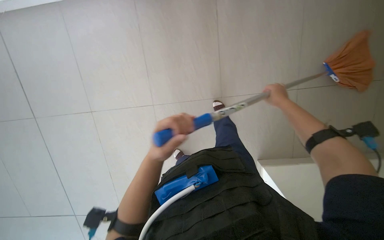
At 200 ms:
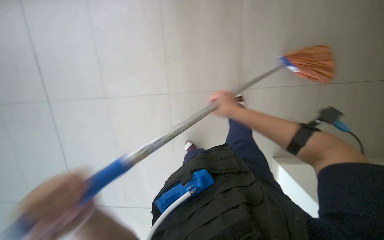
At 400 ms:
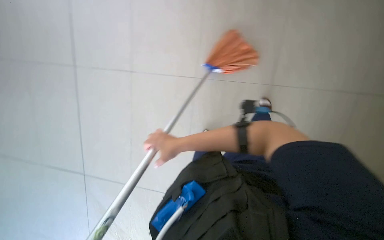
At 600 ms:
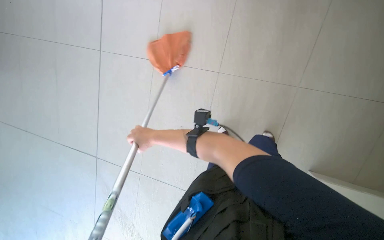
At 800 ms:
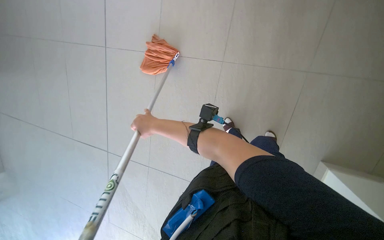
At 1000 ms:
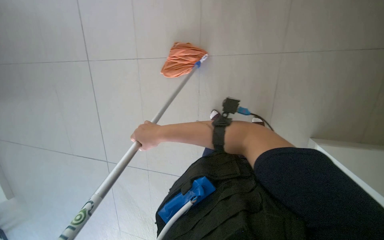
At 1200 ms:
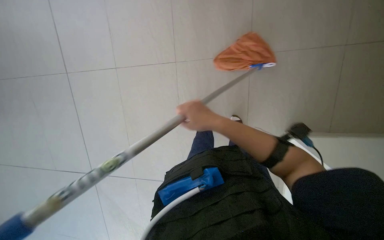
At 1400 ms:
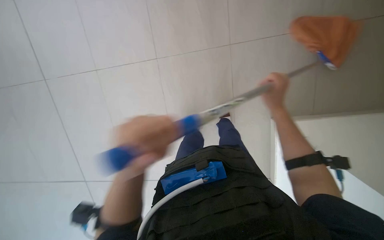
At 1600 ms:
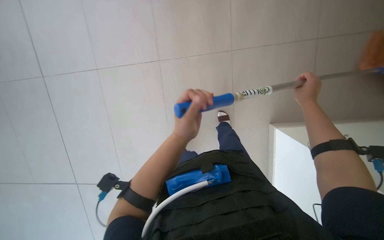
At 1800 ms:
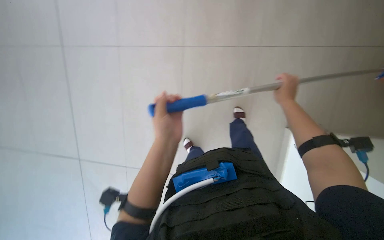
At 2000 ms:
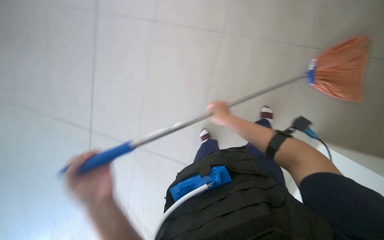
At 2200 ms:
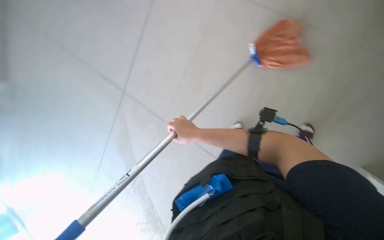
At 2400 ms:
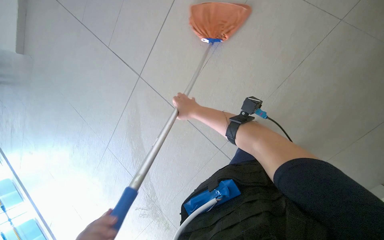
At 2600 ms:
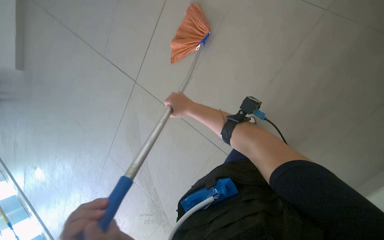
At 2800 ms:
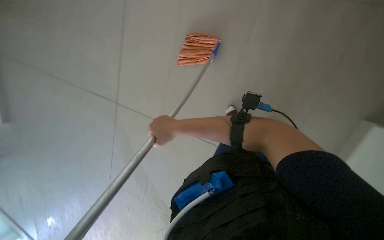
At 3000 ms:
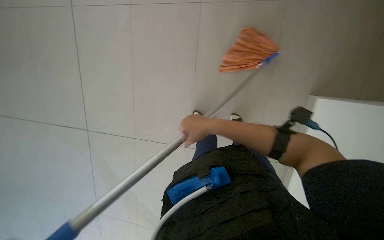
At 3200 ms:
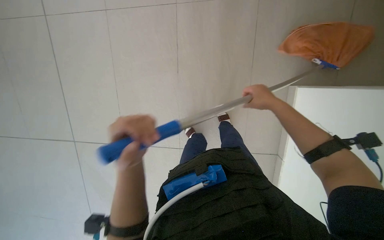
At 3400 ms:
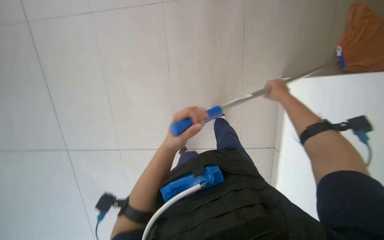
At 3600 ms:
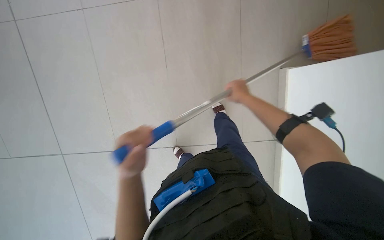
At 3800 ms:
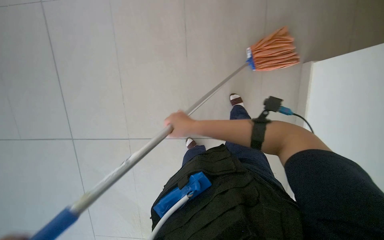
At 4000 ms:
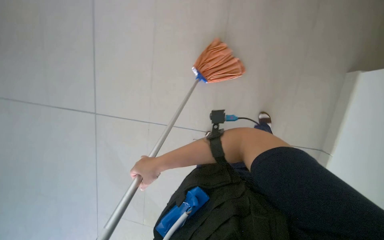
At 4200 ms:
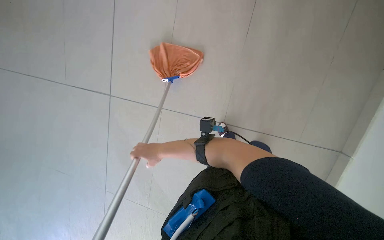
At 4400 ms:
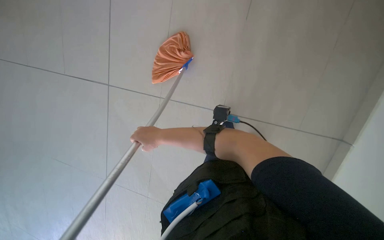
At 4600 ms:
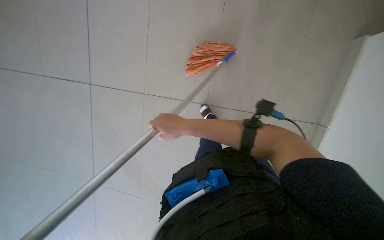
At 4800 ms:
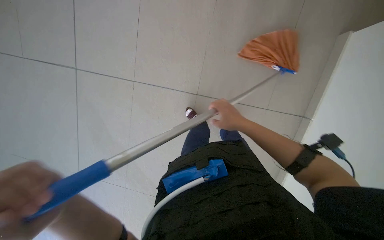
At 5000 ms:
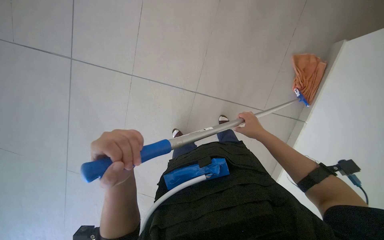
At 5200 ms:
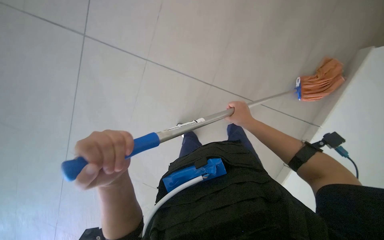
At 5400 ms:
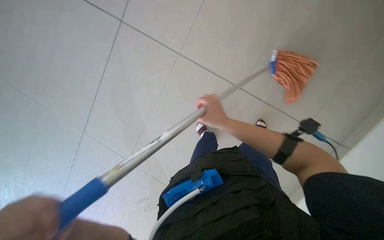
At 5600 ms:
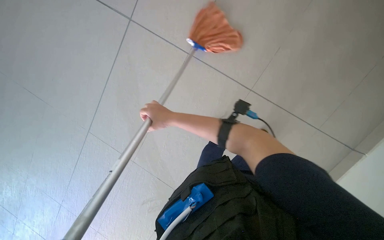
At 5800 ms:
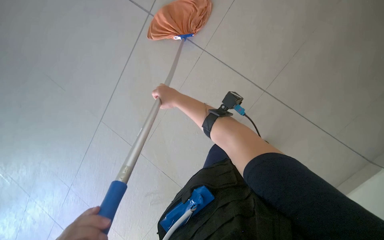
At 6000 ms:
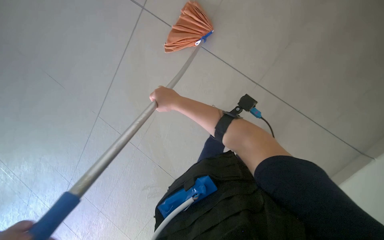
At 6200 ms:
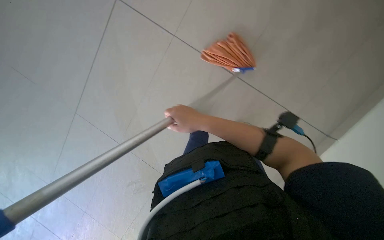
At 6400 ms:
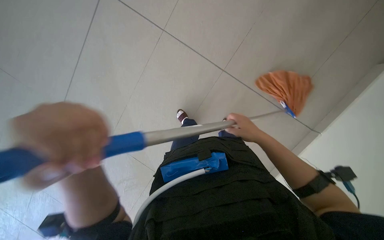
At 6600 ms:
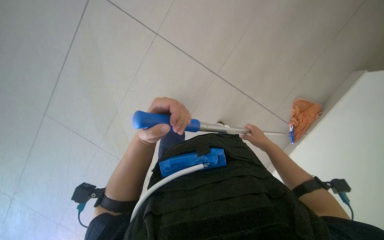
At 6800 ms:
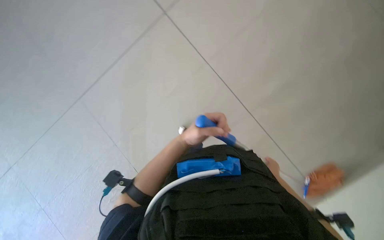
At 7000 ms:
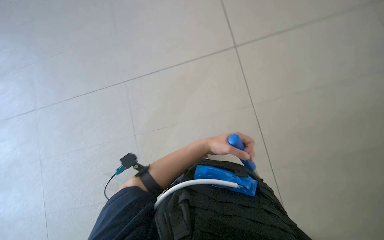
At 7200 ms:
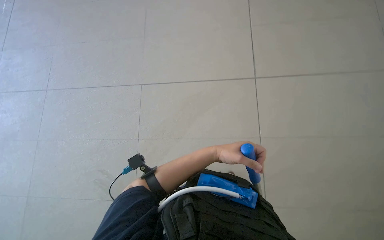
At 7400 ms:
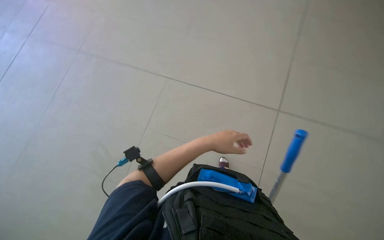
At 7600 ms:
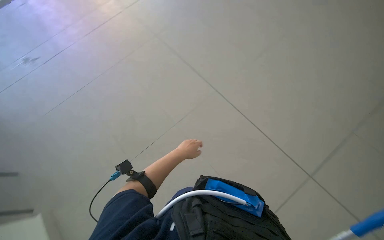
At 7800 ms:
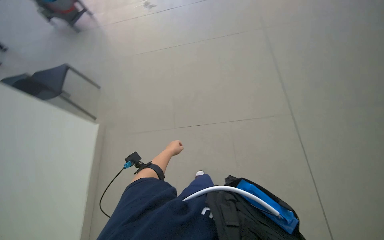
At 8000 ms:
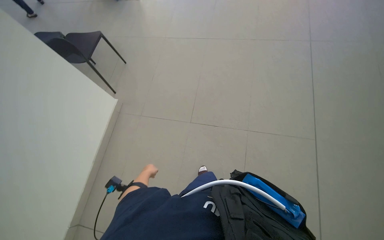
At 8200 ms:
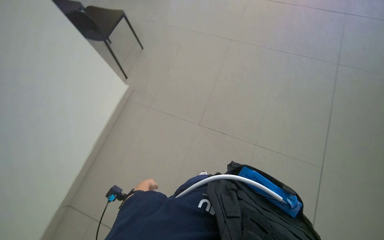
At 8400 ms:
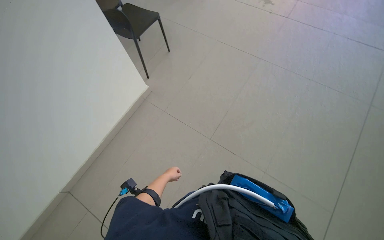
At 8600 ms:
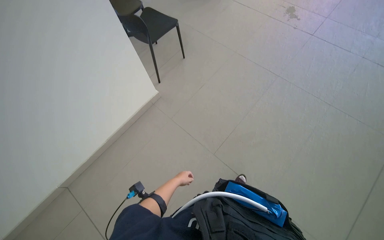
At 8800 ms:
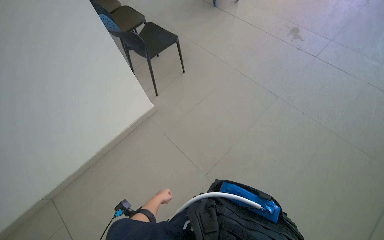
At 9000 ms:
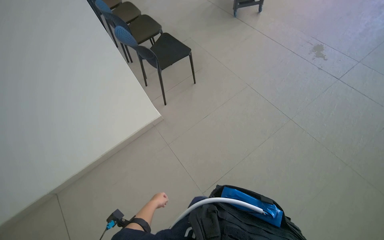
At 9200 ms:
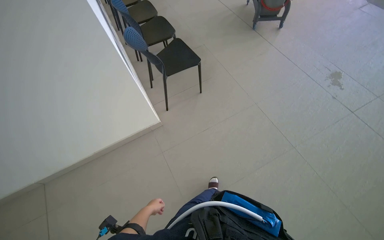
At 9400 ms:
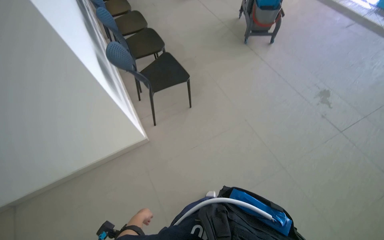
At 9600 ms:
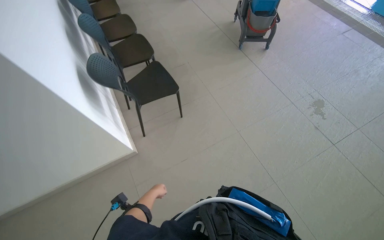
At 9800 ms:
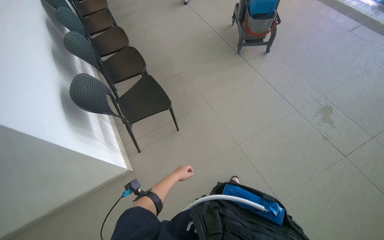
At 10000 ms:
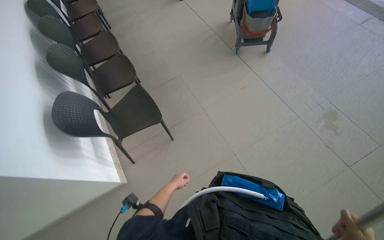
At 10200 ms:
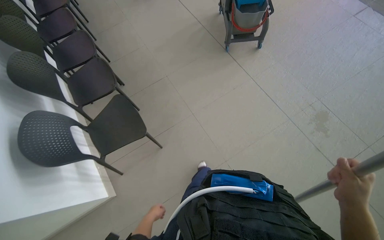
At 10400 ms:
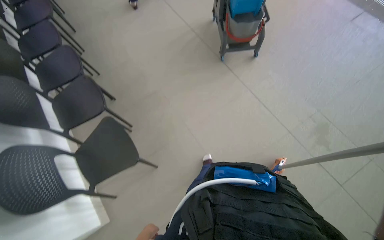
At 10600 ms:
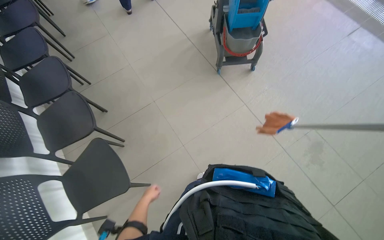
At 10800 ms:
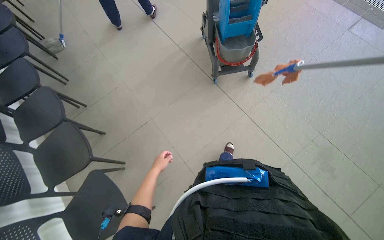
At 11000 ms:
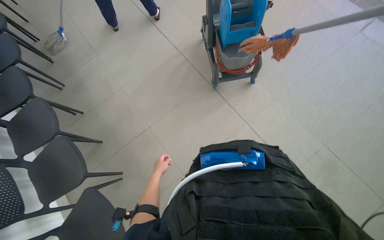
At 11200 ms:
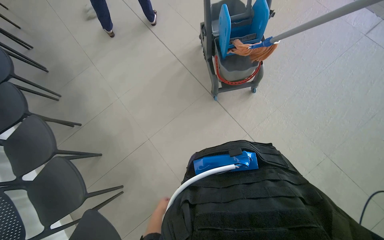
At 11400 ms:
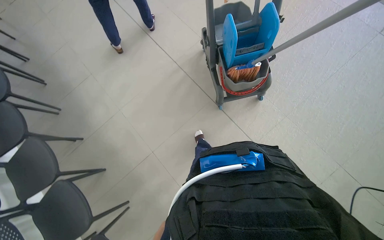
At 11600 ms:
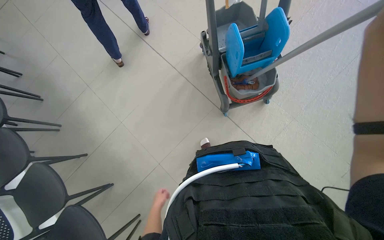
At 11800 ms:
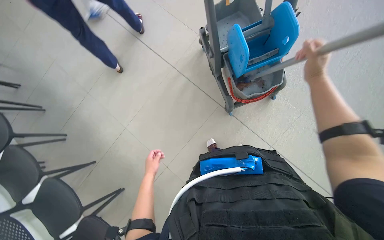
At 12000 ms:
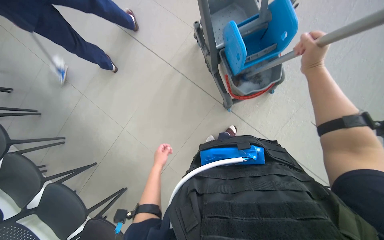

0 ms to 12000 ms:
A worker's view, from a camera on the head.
Job: mopping floor.
The whole recording: Mopping pool deck. The worker dips and wrings a mop, then mops the tiled floor around the swimming pool, and wrings the mop again.
0 ms to 1600 ms: The right hand travels to the left and back again, roughly 35 cm each way.
6000 ms to 7600 ms: The scene turns roughly 50 degrees clockwise in the picture.
9000 ms to 10400 ms: The camera travels some 1.5 m.
10400 ms to 12000 ms: The camera is carried roughly 1 m. The view tips downward by roughly 15 degrees.

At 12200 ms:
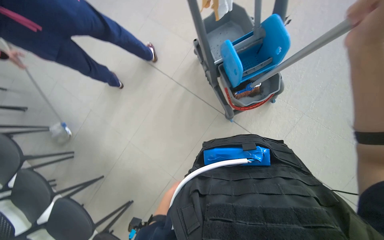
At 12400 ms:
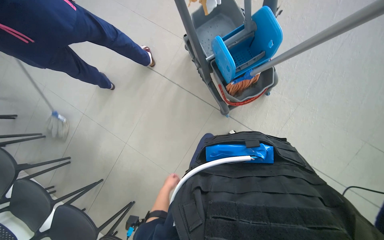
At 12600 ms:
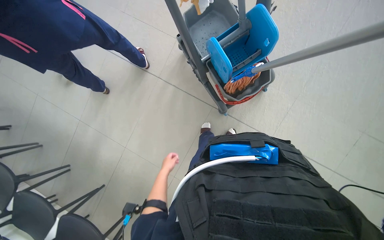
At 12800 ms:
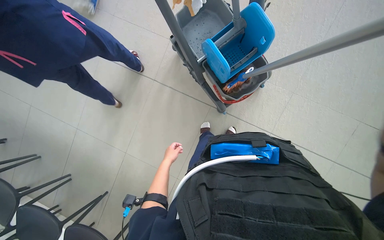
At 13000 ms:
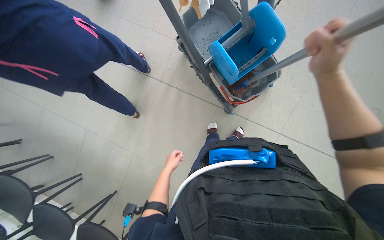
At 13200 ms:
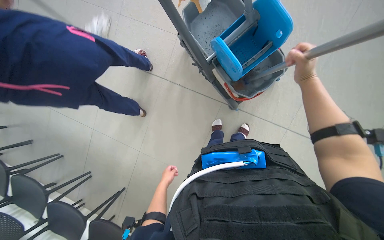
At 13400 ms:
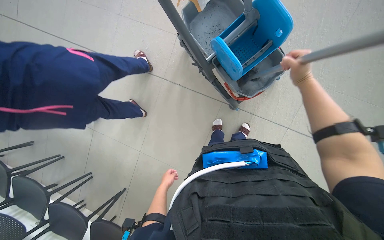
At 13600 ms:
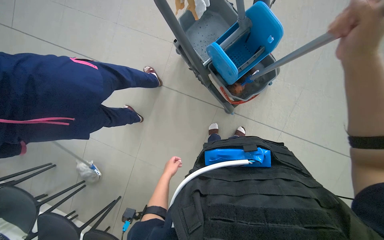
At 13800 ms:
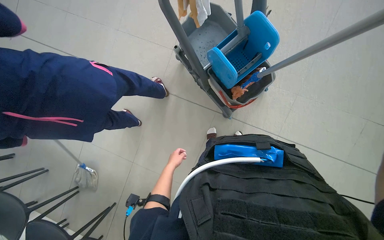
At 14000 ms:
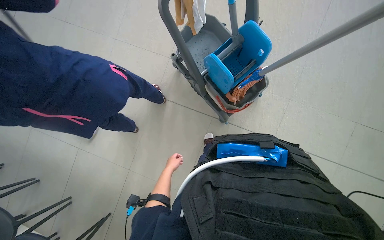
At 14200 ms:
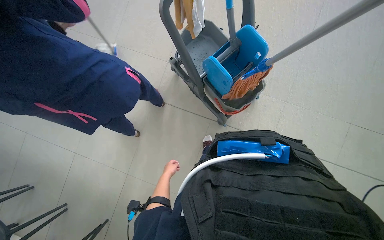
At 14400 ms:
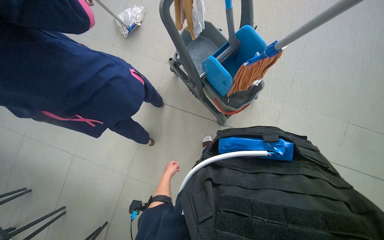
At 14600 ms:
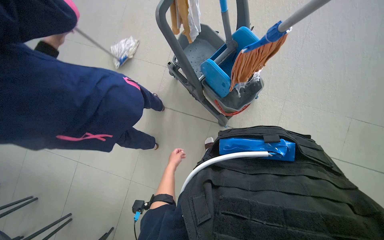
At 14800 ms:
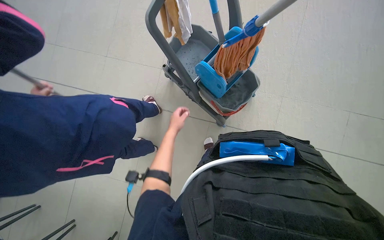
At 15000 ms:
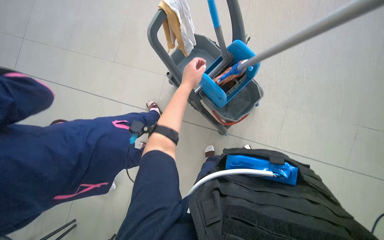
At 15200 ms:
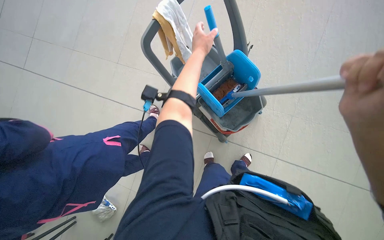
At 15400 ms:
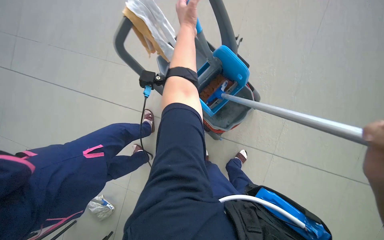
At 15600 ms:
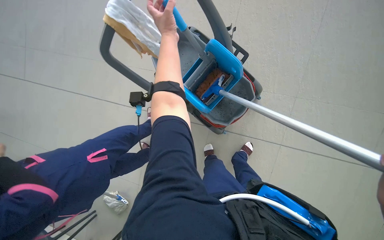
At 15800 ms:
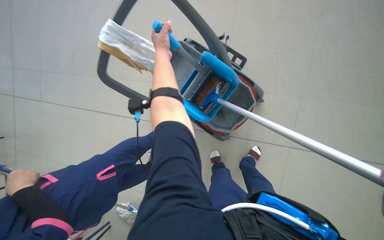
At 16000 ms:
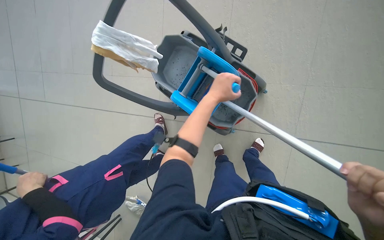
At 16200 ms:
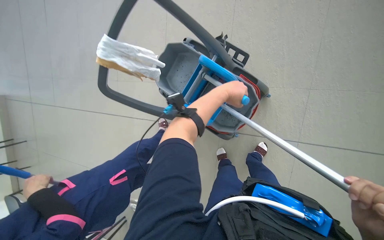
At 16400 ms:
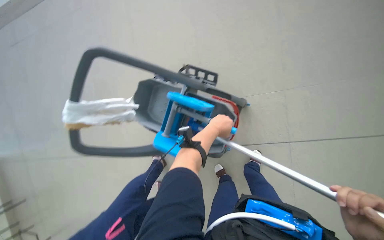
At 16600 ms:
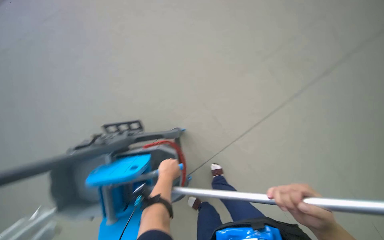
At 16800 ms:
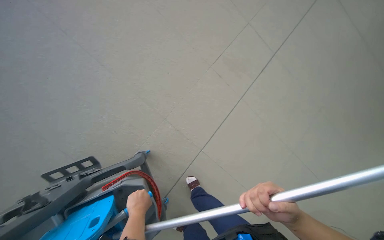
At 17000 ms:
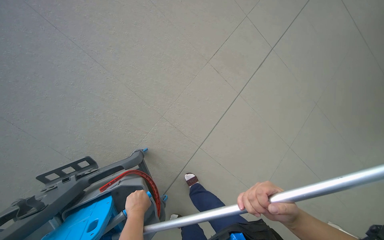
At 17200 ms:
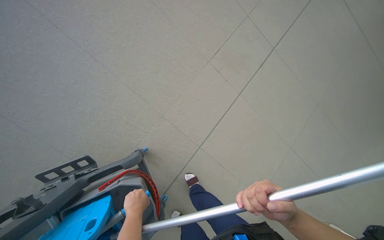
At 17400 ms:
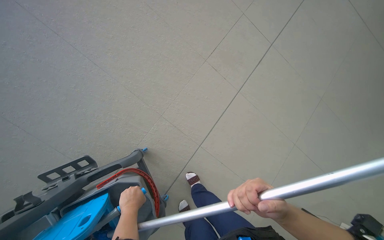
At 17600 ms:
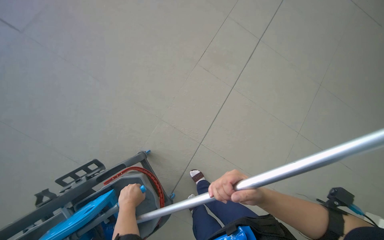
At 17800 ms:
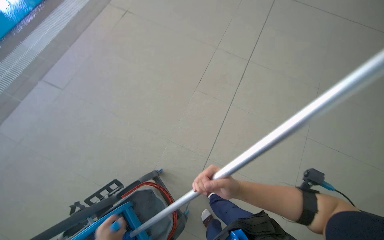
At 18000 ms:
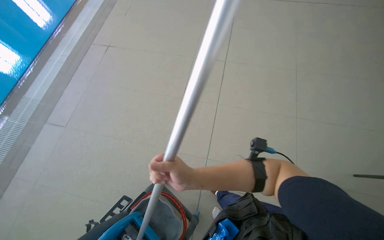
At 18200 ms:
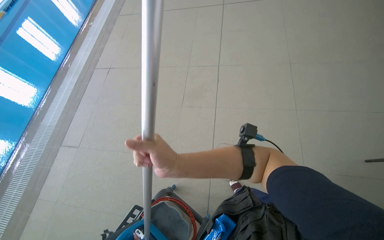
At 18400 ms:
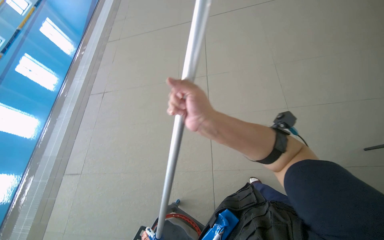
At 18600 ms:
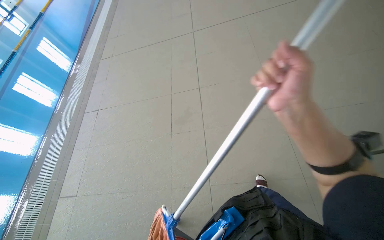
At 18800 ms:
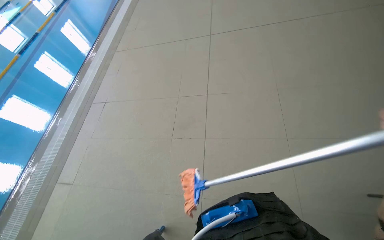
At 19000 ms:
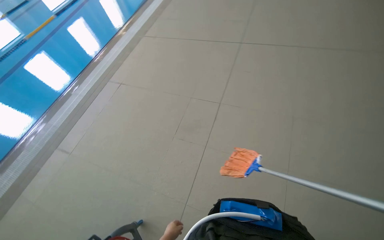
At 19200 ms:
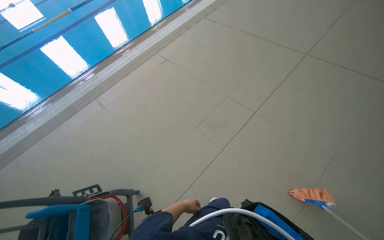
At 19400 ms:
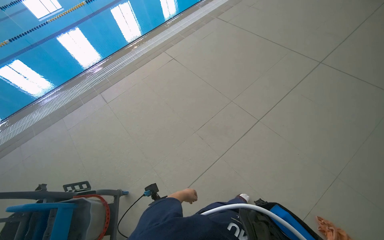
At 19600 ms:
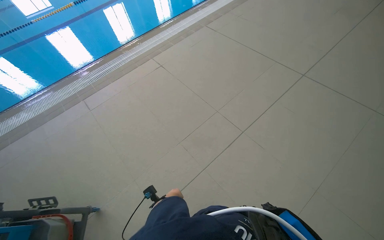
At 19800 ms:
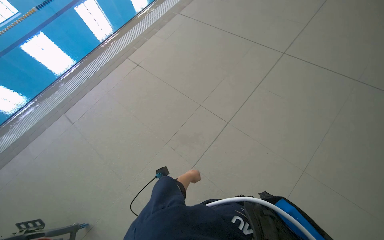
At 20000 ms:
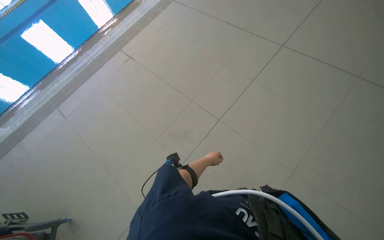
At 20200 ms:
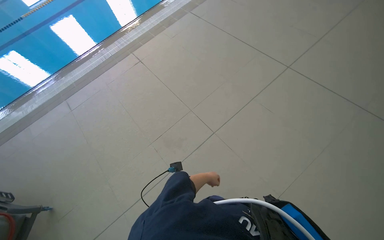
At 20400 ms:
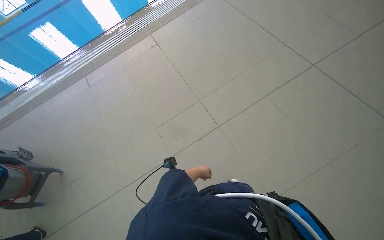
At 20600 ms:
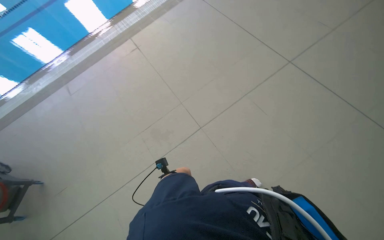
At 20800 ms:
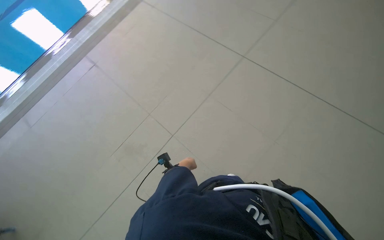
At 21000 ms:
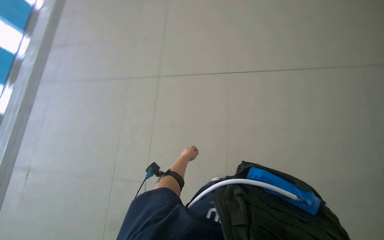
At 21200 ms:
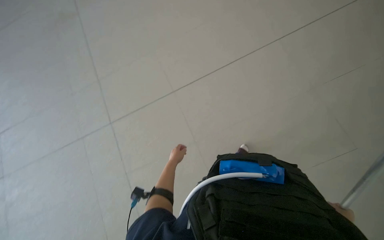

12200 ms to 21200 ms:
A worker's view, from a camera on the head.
Job: mopping floor.
The whole recording: Mopping pool deck. The worker dips and wrings a mop, then mops the tiled floor around the swimming pool, and wrings the mop again.
12200 ms to 13800 ms: The left hand goes up and down the picture, approximately 20 cm each way, reversing 2 times.
13800 ms to 15200 ms: The left hand moves up the picture, roughly 60 cm.
15200 ms to 16600 ms: The head travels roughly 50 cm. The scene rotates counterclockwise by approximately 55 degrees.
16600 ms to 18200 ms: The camera travels approximately 60 cm. The camera pitches upward, by some 25 degrees. The scene rotates counterclockwise by approximately 50 degrees.
18200 ms to 19800 ms: The wearer moves some 80 cm. The wearer looks about 35 degrees further to the left.
19800 ms to 21200 ms: The wearer moves roughly 90 cm.